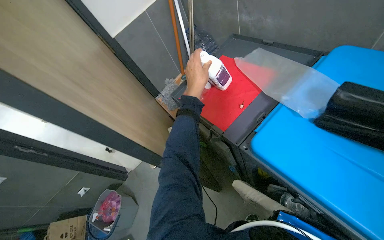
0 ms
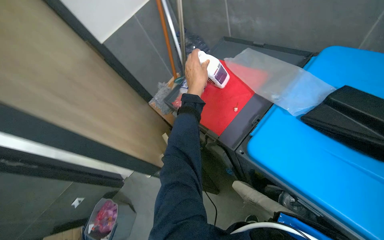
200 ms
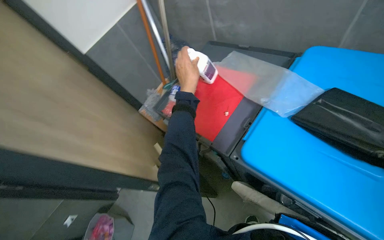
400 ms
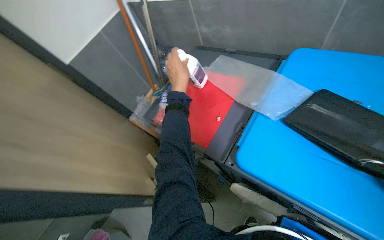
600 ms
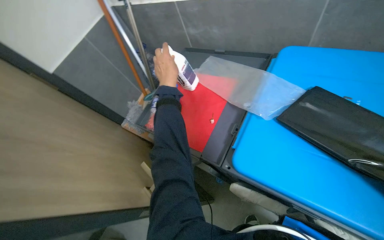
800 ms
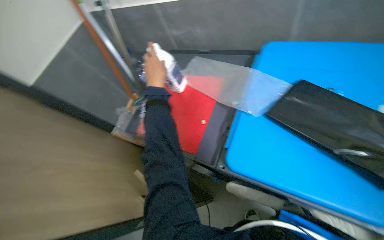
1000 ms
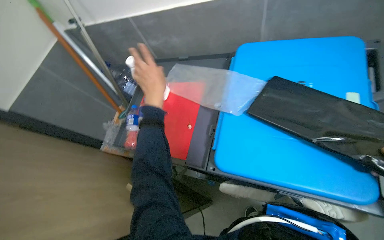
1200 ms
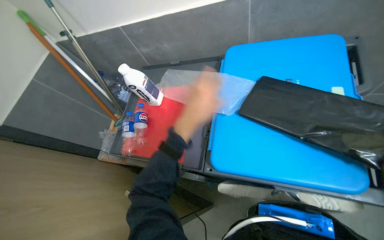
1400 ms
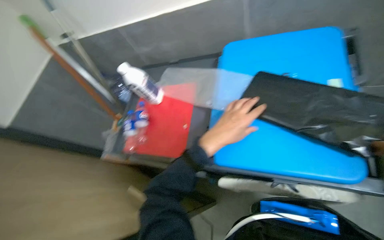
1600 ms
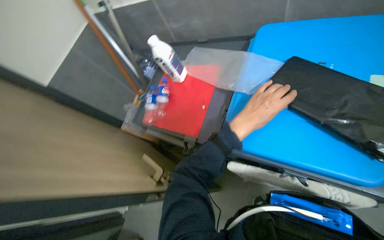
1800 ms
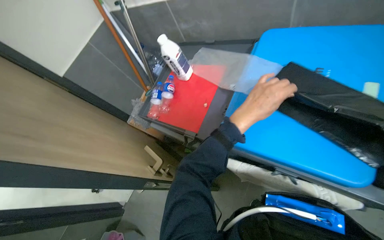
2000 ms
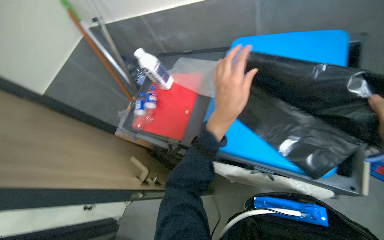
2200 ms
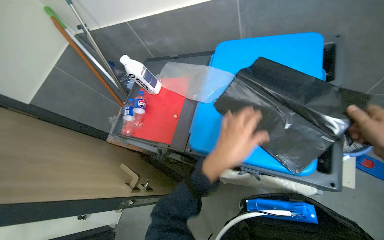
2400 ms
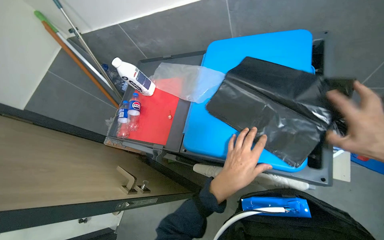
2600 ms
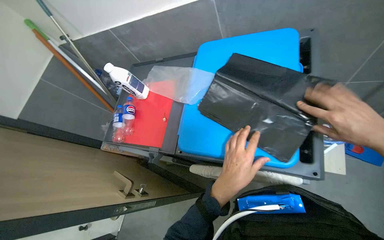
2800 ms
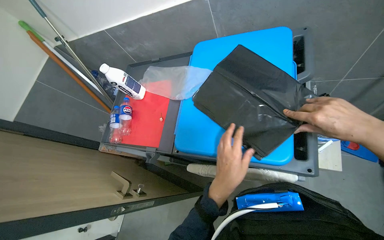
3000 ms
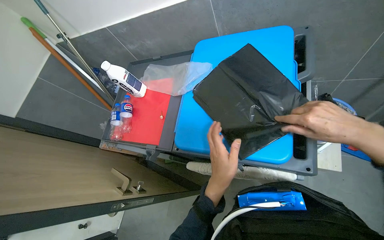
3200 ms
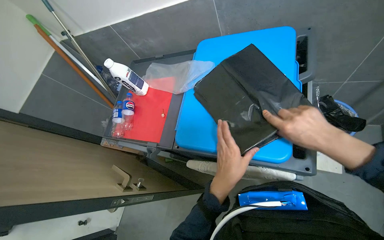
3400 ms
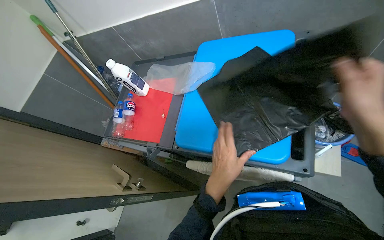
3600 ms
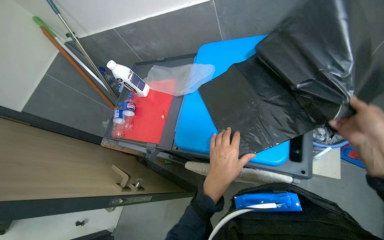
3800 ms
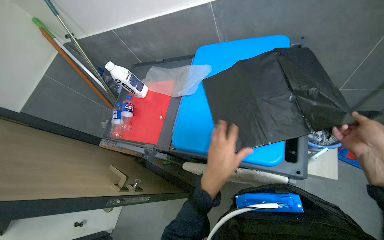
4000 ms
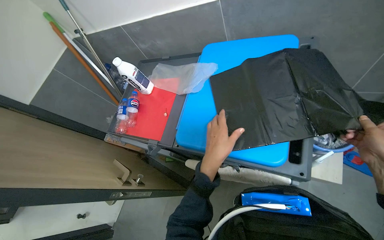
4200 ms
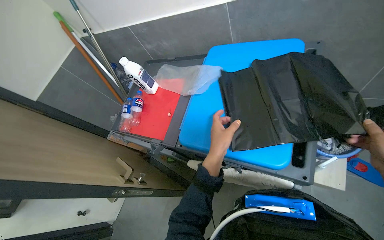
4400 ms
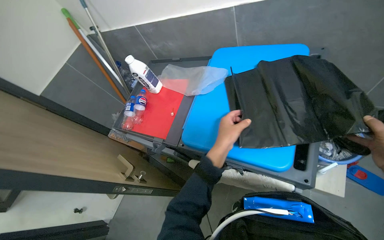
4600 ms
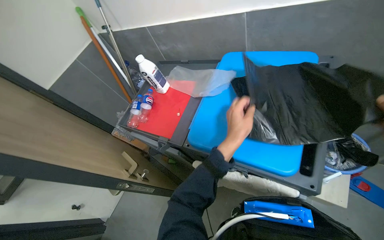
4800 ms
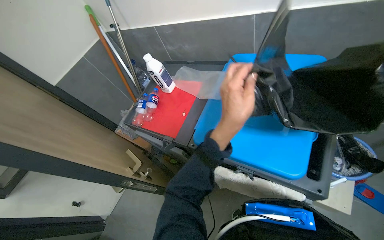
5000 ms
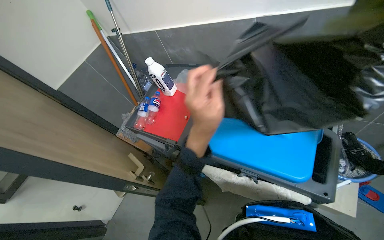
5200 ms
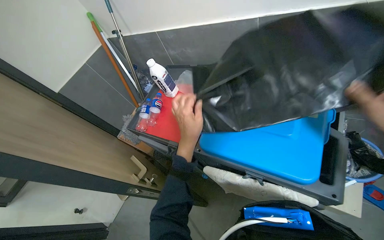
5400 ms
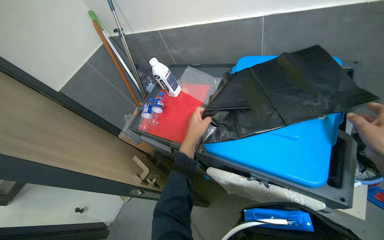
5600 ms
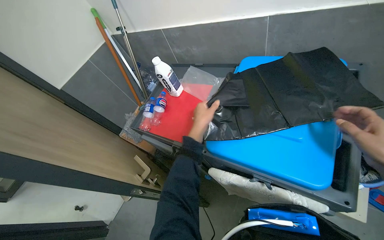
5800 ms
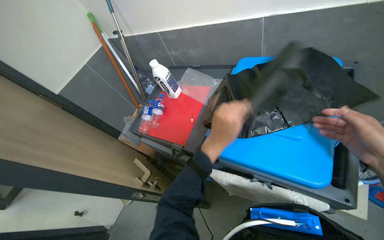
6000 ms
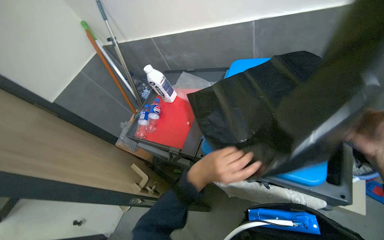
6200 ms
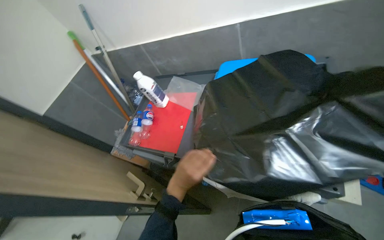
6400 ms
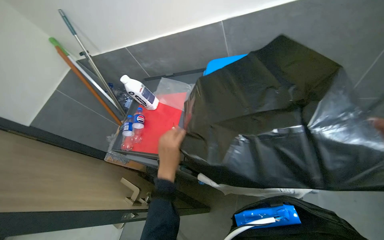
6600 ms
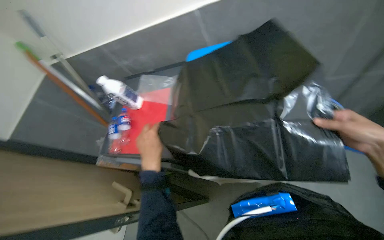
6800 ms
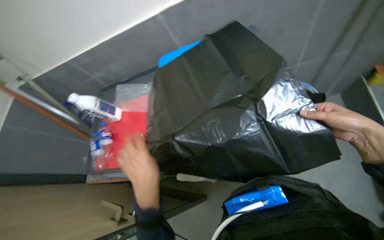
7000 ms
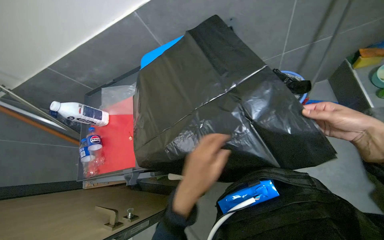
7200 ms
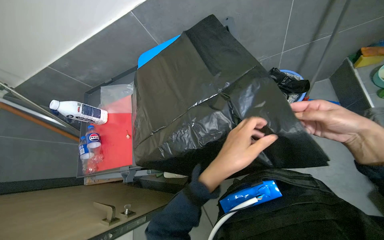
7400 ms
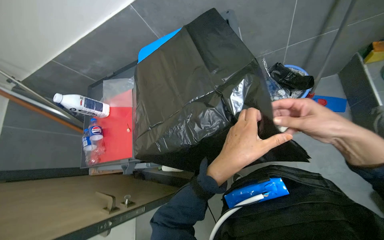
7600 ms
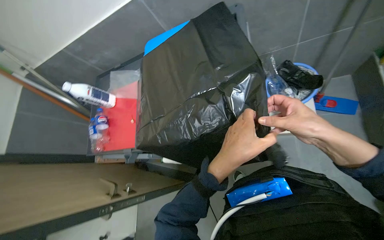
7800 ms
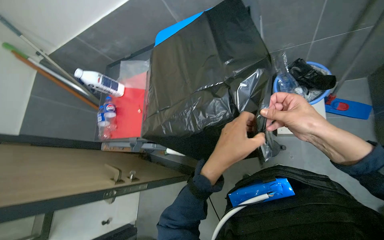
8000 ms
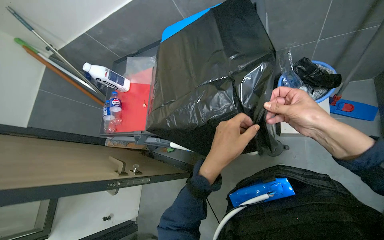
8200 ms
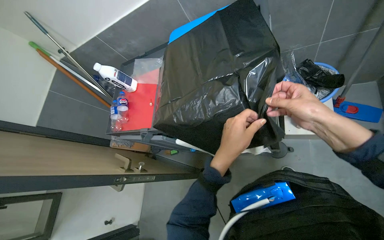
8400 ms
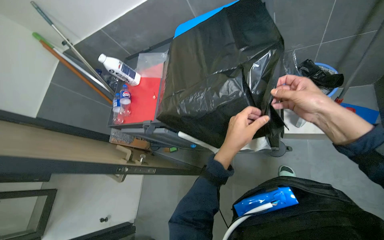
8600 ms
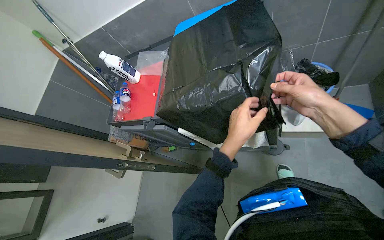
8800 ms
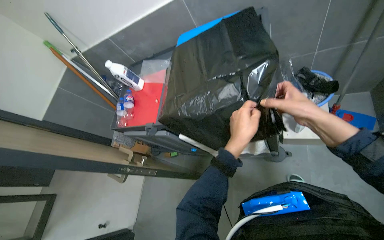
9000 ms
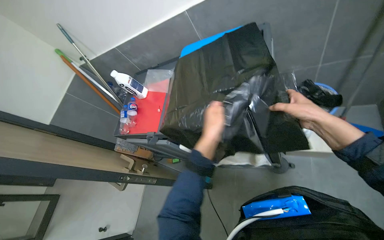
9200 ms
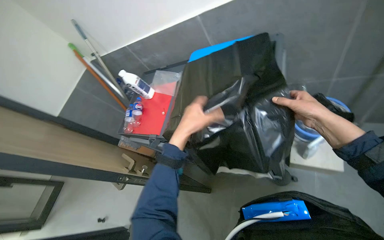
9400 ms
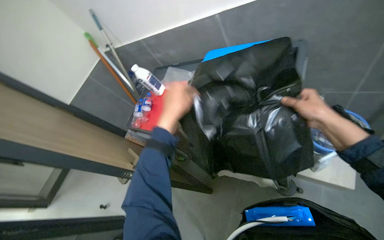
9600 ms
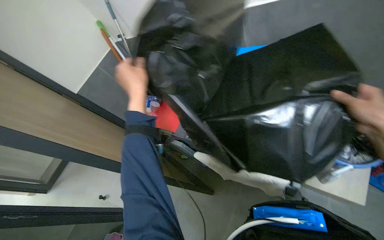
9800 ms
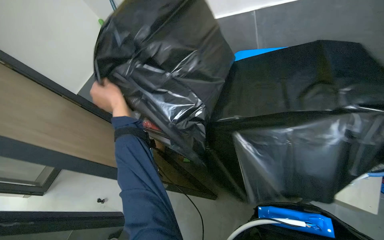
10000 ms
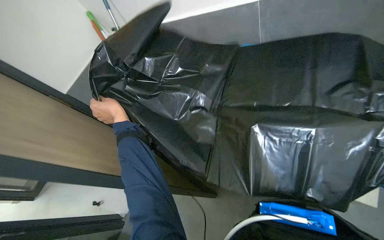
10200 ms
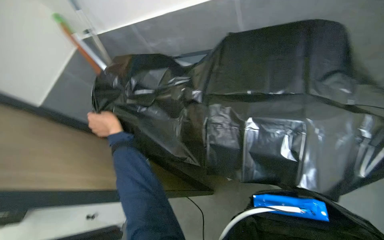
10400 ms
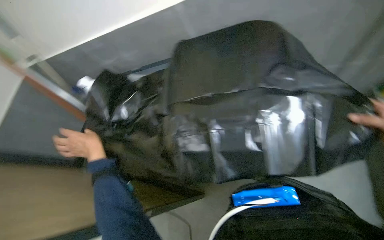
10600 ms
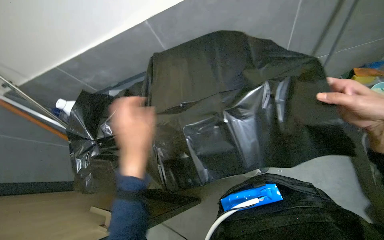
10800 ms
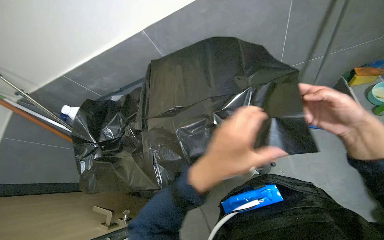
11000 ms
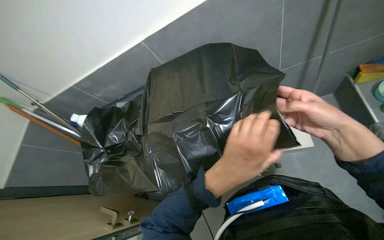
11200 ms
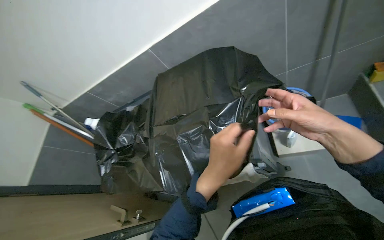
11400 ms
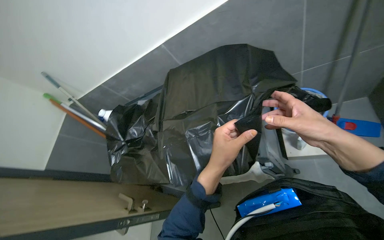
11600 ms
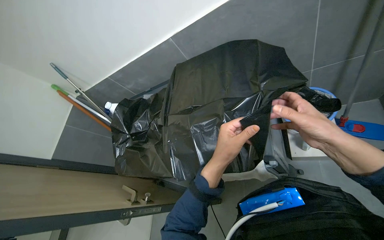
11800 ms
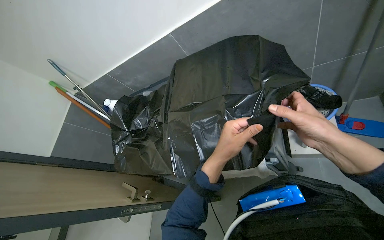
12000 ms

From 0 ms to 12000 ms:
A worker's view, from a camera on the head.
Job: preparing cleaning supplies.
The whole recording: Preparing cleaning equipment and solutions. The worker prepares the mop, fills buckets with water, adds cleaning liquid, and wrings cloths.
From 0 ms to 1600 ms: The head rotates approximately 35 degrees to the right. The left hand moves to the right, approximately 25 cm.
From 1600 ms to 3000 ms: The left hand moves down the picture, some 20 cm.
From 3000 ms to 4400 ms: The left hand travels up the picture by some 10 cm.
From 4400 ms to 6000 ms: The left hand swings nearer and farther, about 15 cm each way, with 2 reversals.
From 6000 ms to 7600 ms: The scene rotates counterclockwise by some 30 degrees. The left hand goes to the left and returns, roughly 10 cm each way.
From 7600 ms to 9000 ms: The hands stay close to where they were, moving slightly.
From 9000 ms to 10400 ms: The left hand is displaced to the left by about 40 cm.
From 10400 ms to 12000 ms: The left hand travels to the right by approximately 40 cm.

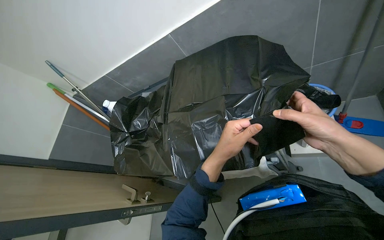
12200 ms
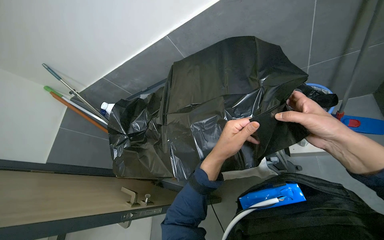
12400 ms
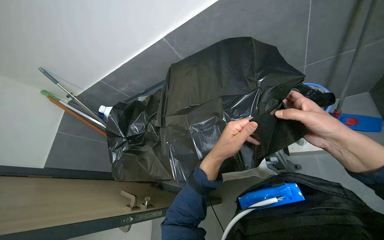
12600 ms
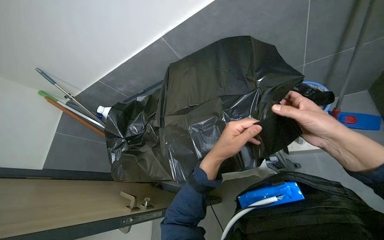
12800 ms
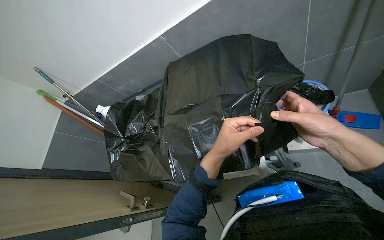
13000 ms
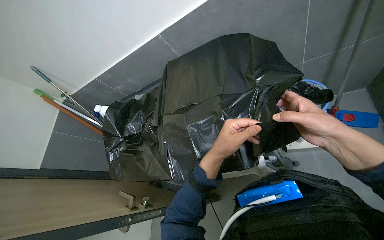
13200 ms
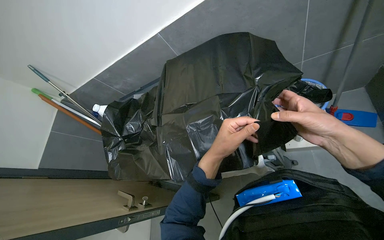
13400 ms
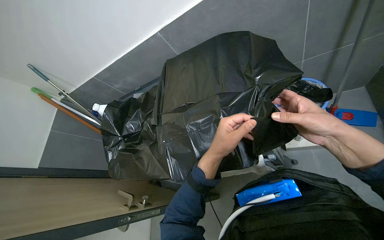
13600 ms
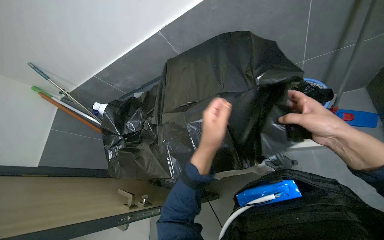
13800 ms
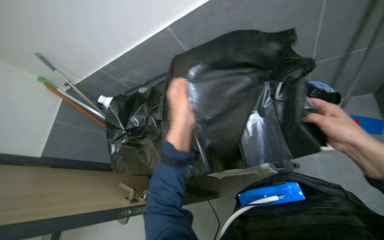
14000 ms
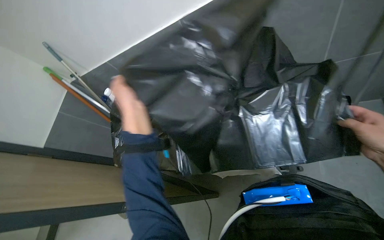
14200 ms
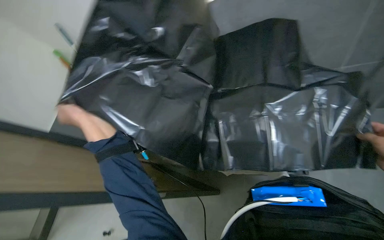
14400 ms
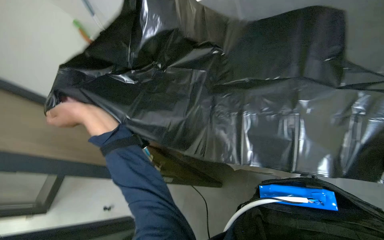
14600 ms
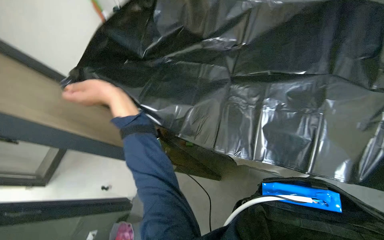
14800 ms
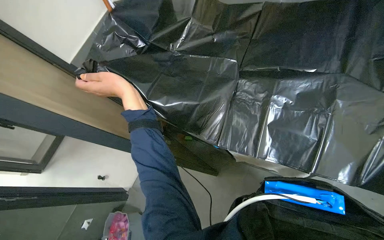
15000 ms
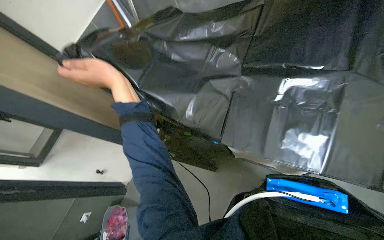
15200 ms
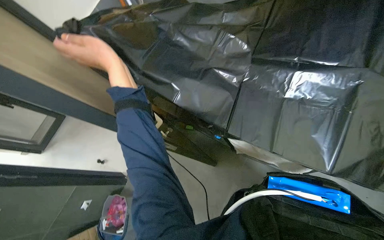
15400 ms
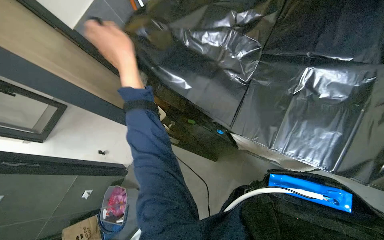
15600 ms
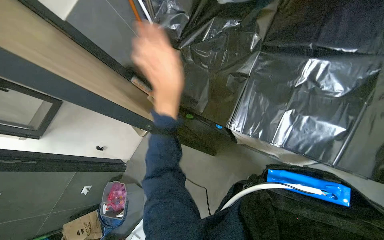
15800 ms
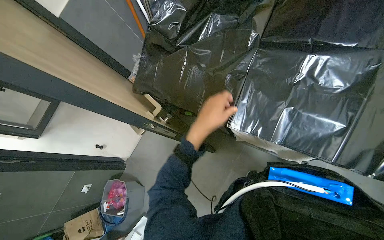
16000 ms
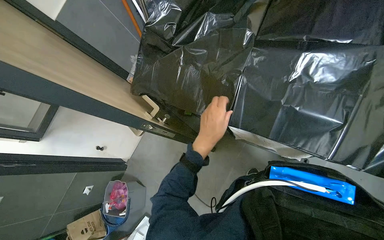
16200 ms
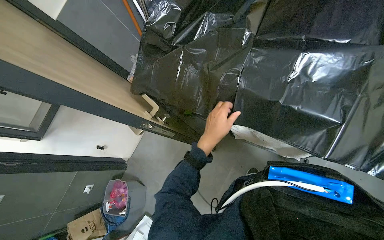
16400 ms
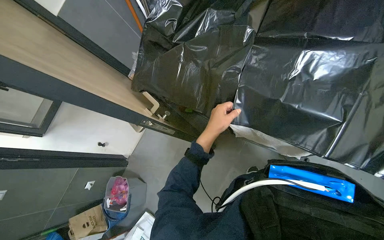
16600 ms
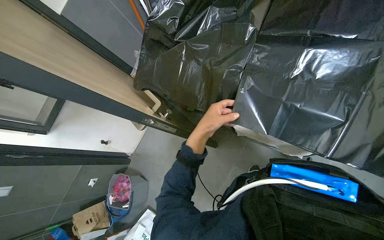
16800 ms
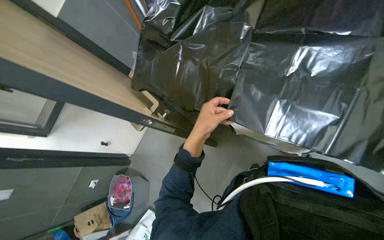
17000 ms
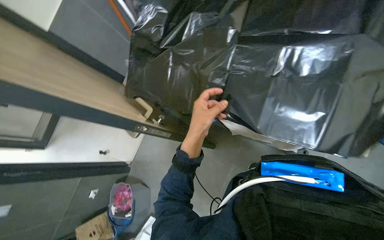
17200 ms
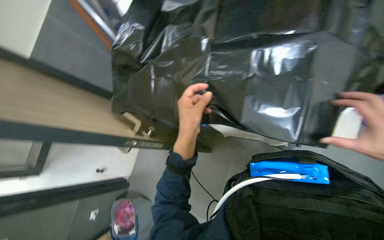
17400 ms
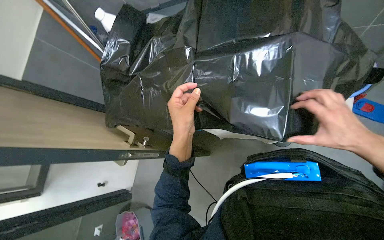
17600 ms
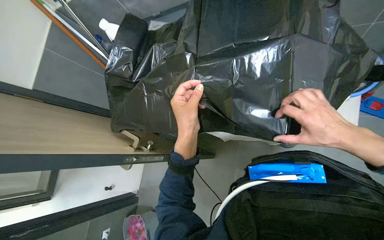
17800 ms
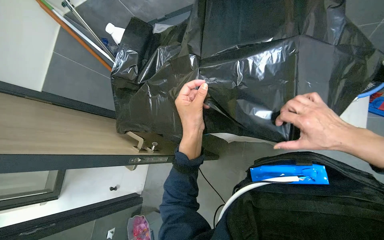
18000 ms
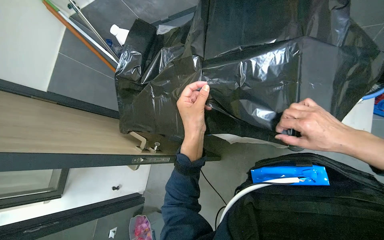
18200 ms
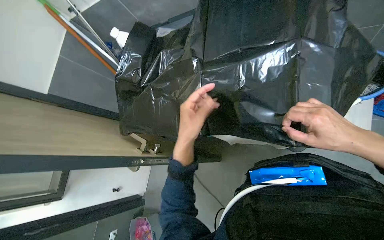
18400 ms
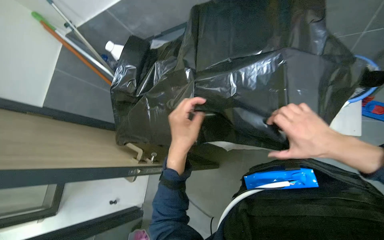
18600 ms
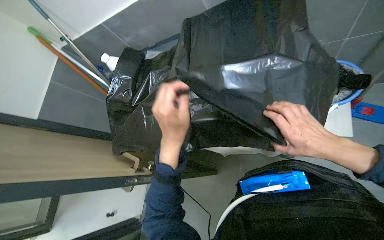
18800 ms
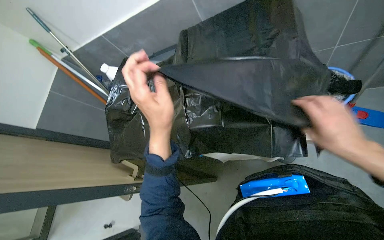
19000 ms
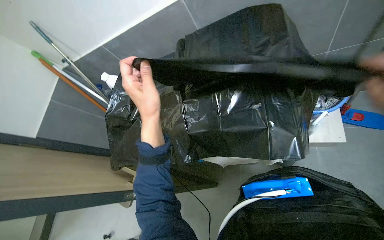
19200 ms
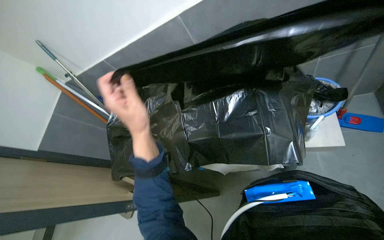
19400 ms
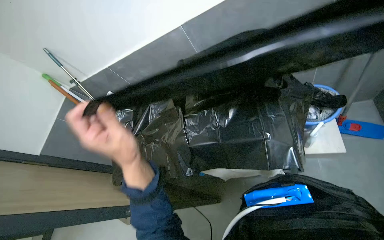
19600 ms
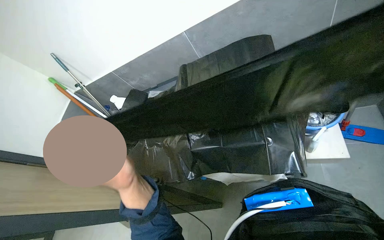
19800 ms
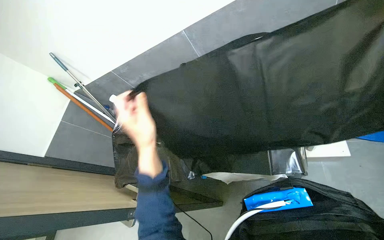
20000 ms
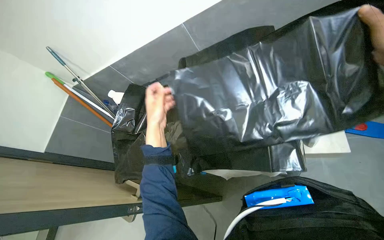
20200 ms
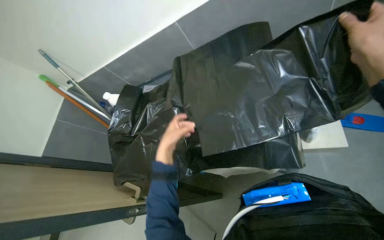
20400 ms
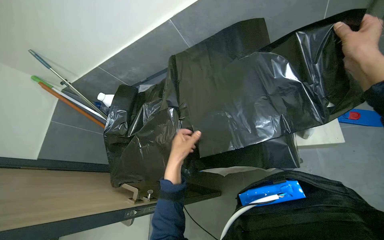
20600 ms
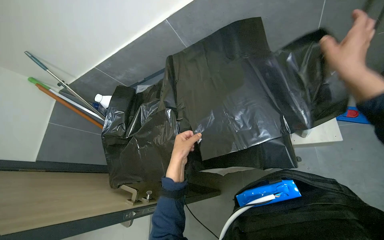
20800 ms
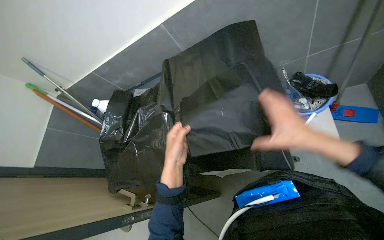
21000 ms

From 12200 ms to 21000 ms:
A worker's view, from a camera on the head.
Job: preparing cleaning supplies.
The whole recording: Preparing cleaning equipment and solutions. The worker prepares the mop, fills buckets with water, adds cleaning liquid, and wrings cloths.
From 12200 ms to 13600 ms: The hands are busy where they are.
From 15200 ms to 16600 ms: The left hand heads farther from the camera, to the right and down the picture, covering some 35 cm.
From 16600 ms to 18000 ms: The left hand goes about 20 cm nearer to the camera.
From 18000 ms to 19600 ms: The view tilts some 15 degrees upward. The left hand moves to the left, approximately 10 cm.
From 19600 ms to 21000 ms: The left hand heads farther from the camera and to the right, covering roughly 20 cm.
